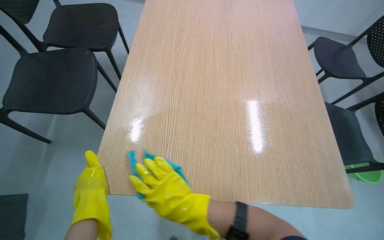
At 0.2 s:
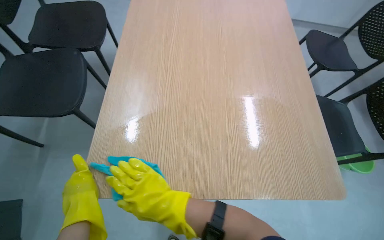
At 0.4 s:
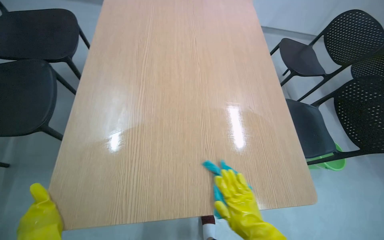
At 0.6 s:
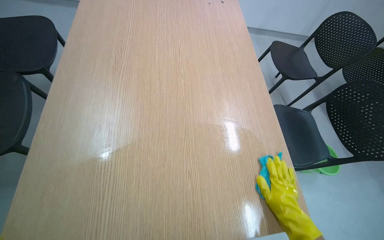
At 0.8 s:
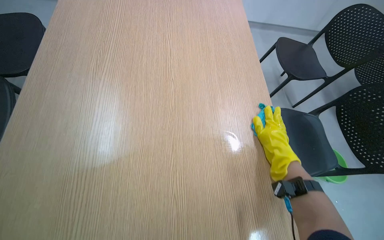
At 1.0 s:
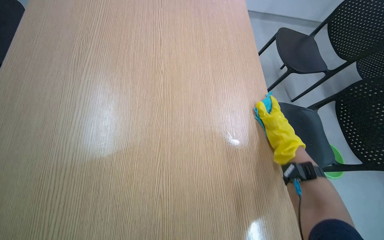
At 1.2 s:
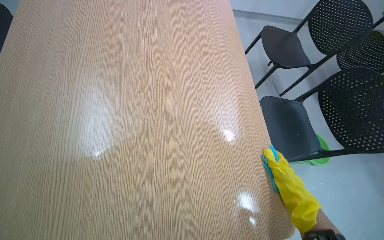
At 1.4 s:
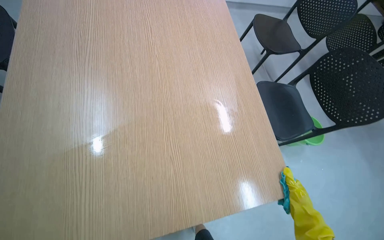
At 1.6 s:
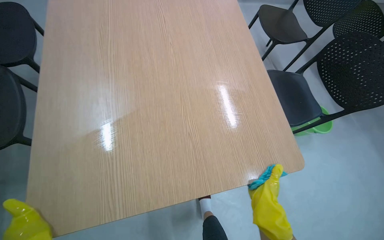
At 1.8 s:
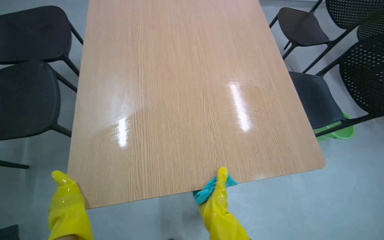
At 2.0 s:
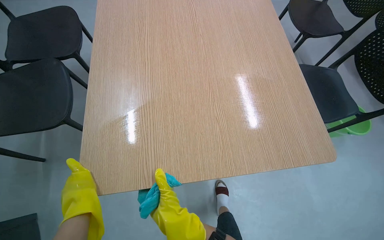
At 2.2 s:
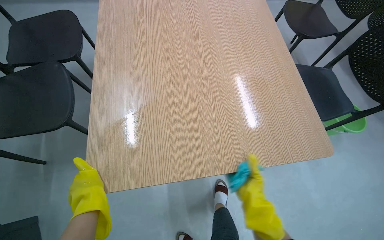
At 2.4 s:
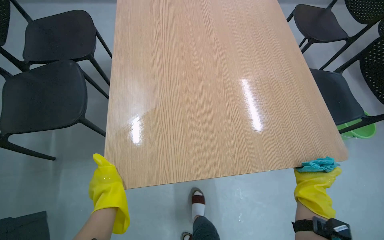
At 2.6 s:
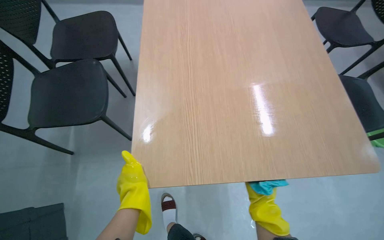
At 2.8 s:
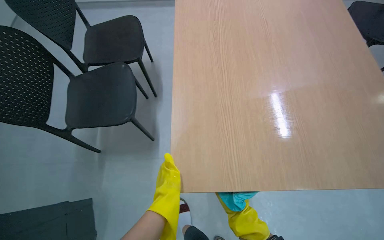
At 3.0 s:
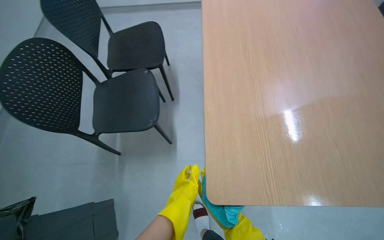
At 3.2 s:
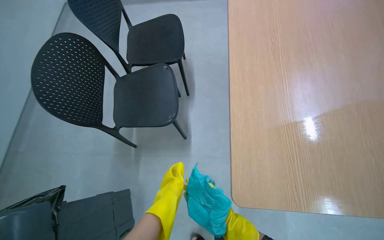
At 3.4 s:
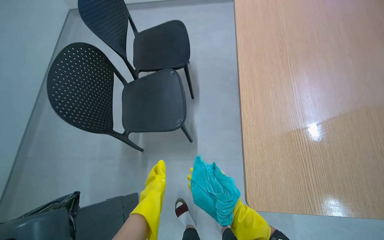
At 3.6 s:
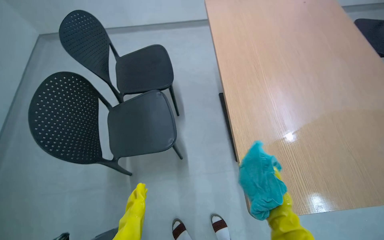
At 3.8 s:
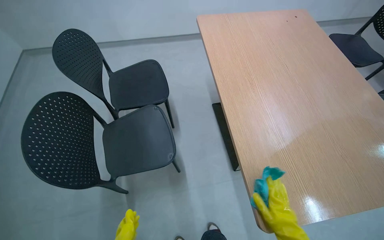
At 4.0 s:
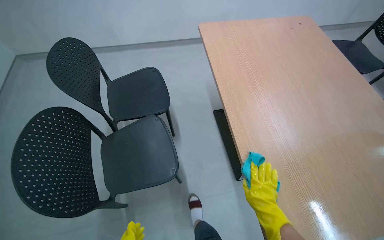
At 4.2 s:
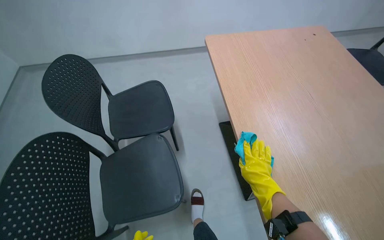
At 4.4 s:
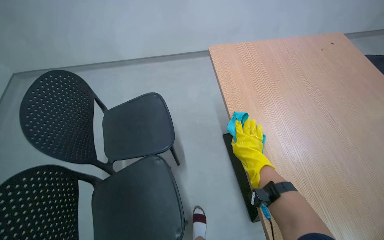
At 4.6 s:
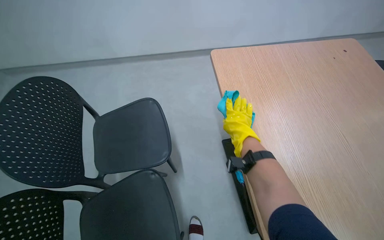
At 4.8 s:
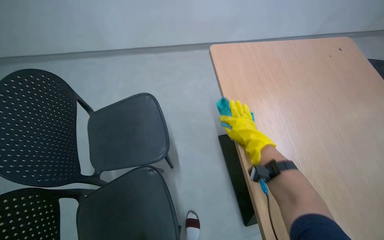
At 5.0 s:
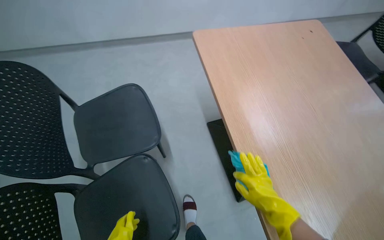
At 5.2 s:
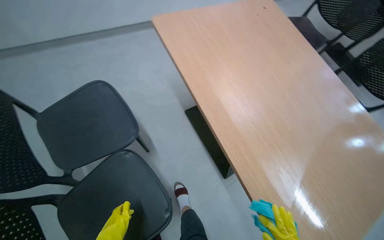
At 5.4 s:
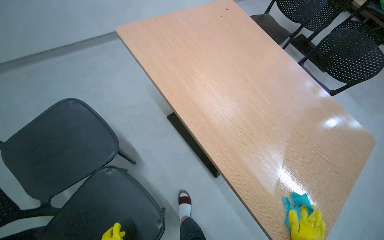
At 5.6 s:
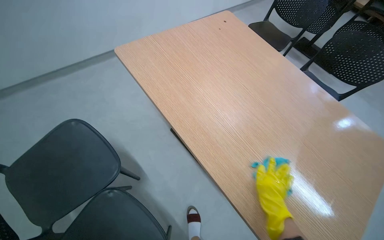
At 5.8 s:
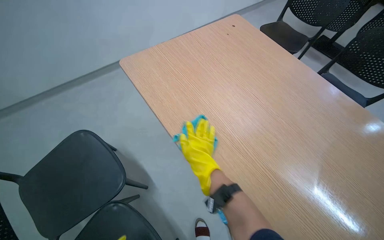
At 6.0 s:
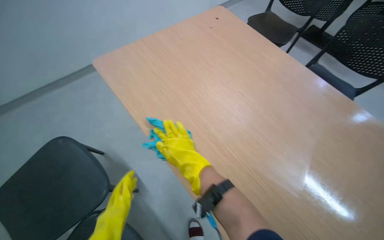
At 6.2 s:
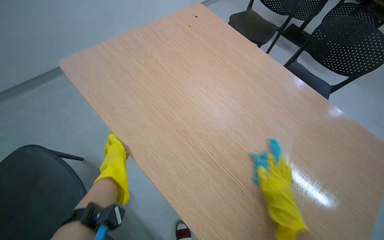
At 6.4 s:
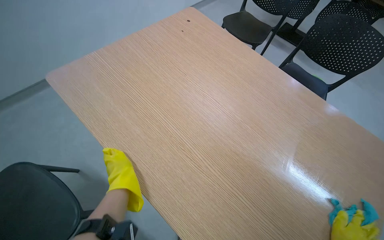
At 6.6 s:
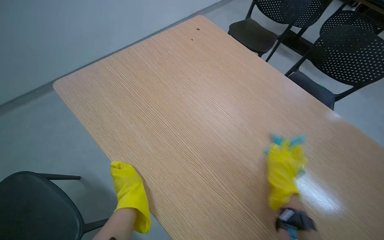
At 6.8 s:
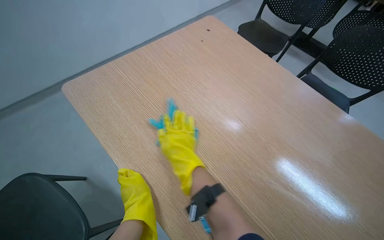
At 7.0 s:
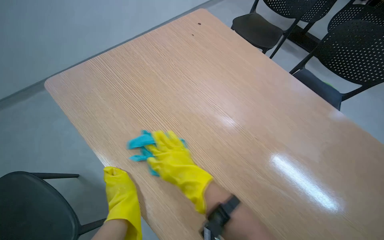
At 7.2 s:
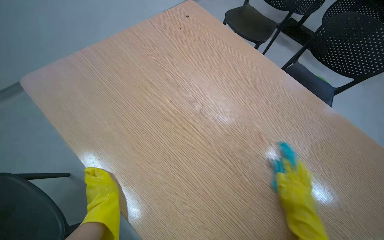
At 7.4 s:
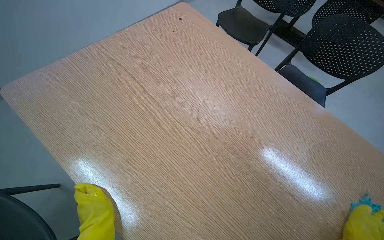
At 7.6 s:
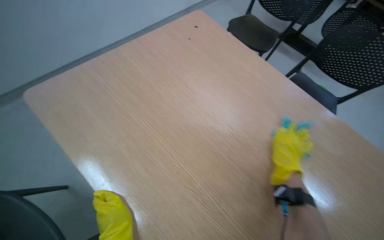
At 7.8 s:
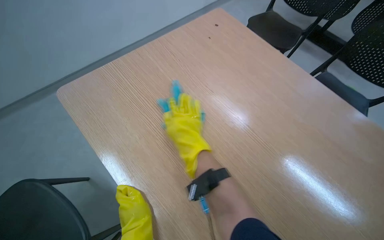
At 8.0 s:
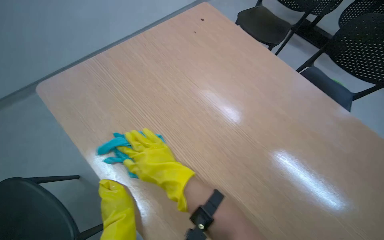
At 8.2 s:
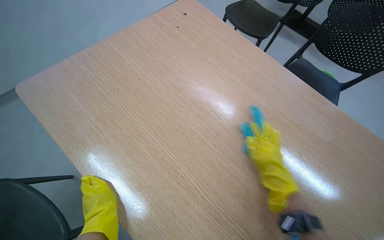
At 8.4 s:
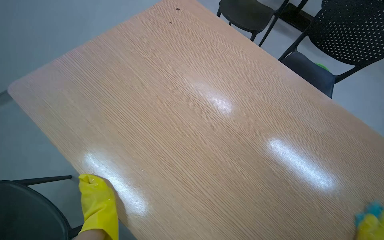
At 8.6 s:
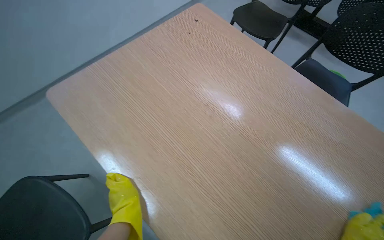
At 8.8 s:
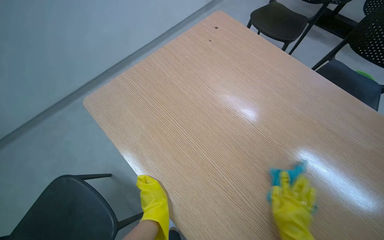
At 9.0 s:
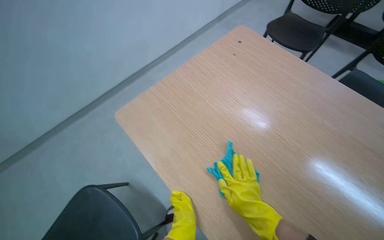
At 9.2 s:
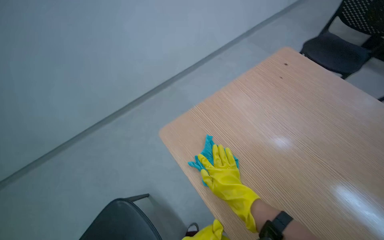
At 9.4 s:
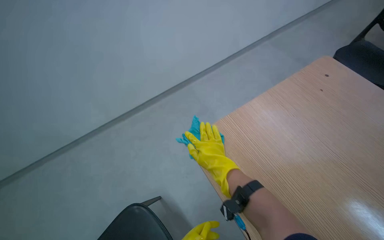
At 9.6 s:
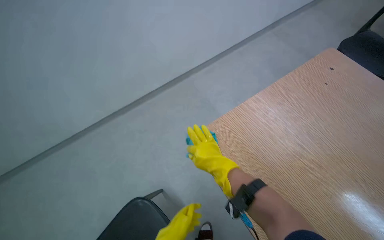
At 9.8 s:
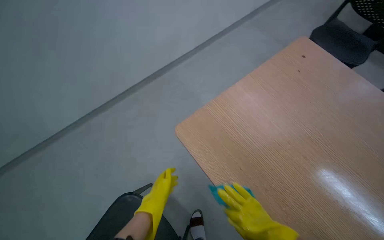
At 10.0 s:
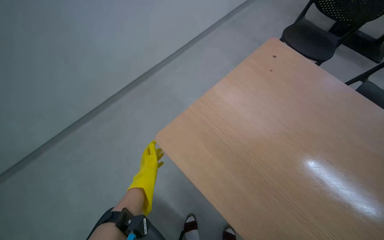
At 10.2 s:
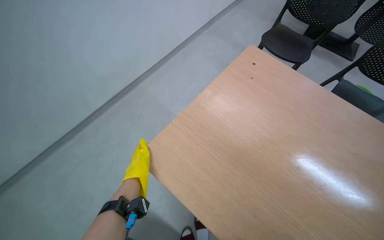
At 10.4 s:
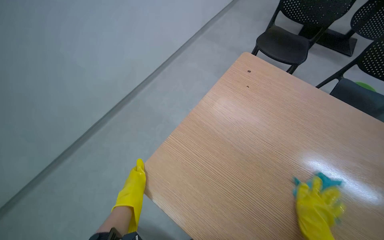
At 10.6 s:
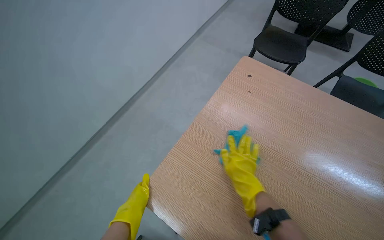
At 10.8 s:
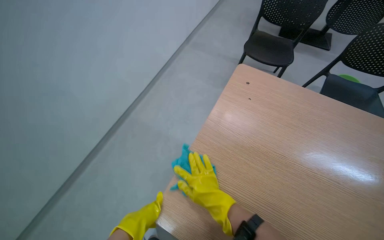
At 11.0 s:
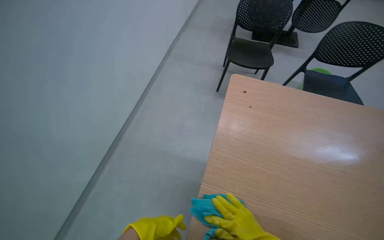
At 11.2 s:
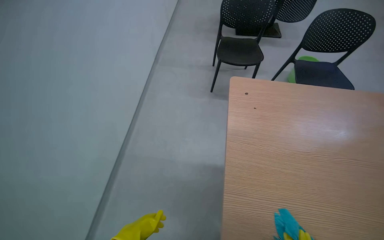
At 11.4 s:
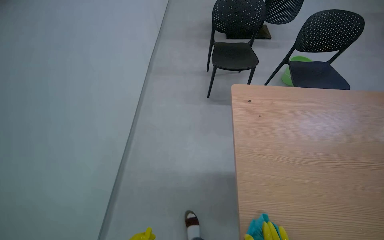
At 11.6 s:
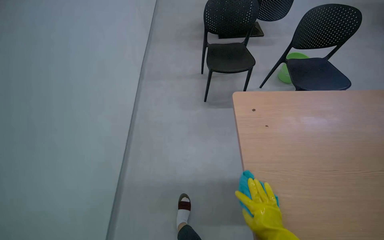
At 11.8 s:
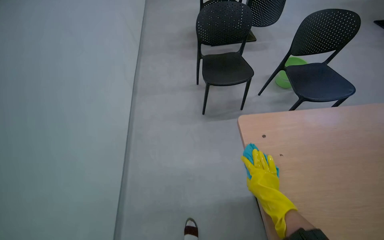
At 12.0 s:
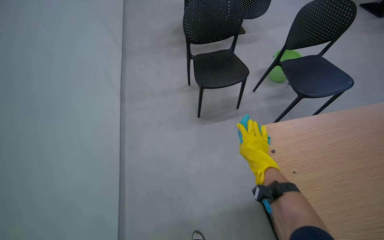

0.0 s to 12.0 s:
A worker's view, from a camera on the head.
Job: wiping surfaces.
The whole recording: Wiping wooden table. The worker wipes the surface of a wooden table with a blue cloth while wearing yellow gloves.
0.0 to 1.6 s: The right hand goes some 25 cm to the right.
1.6 to 3.0 s: The camera is aimed some 15 degrees further to the left.
3.0 to 4.4 s: The camera travels roughly 40 cm.
4.4 to 6.0 s: The head turns to the right by some 30 degrees.
6.0 to 7.6 s: The right hand moves left and right over about 15 cm, changing direction 3 times.
10.4 to 12.0 s: The wearer moves roughly 60 cm. The wearer's head swings about 50 degrees to the right.

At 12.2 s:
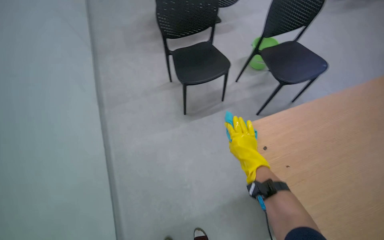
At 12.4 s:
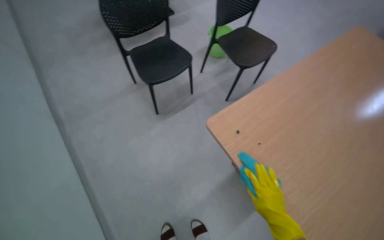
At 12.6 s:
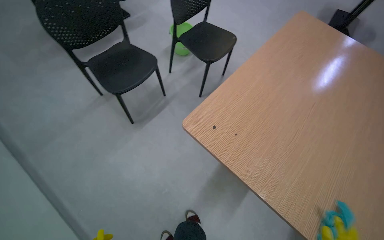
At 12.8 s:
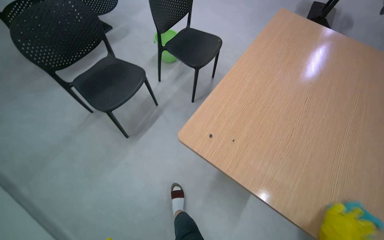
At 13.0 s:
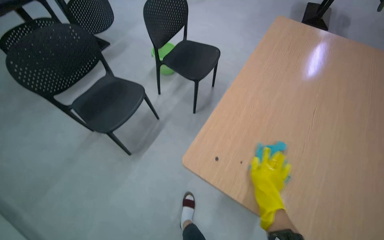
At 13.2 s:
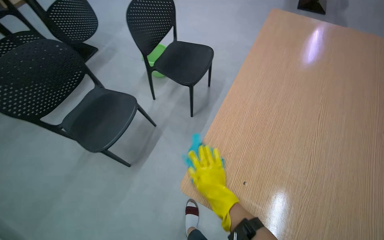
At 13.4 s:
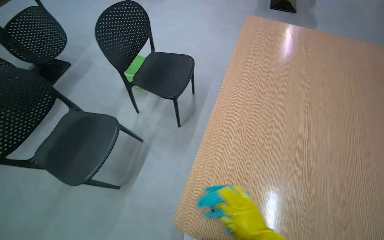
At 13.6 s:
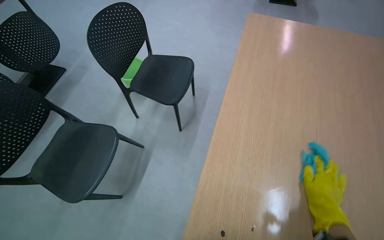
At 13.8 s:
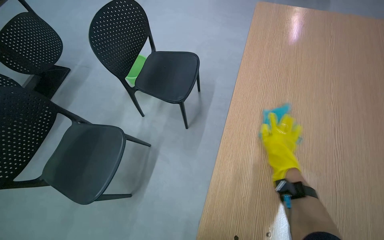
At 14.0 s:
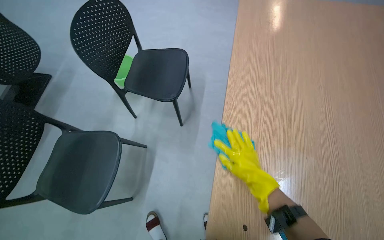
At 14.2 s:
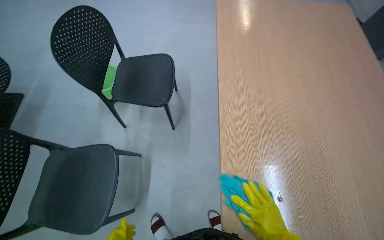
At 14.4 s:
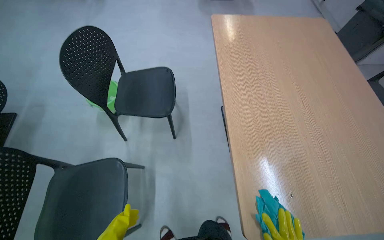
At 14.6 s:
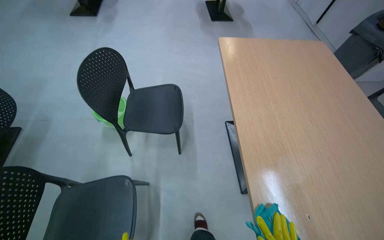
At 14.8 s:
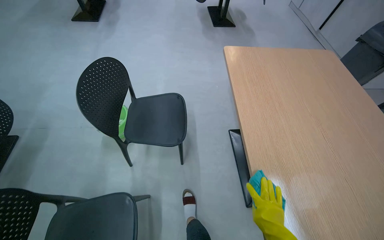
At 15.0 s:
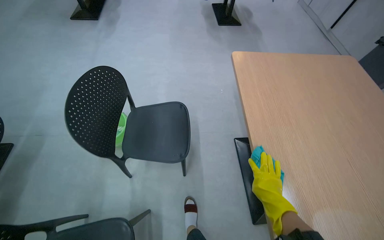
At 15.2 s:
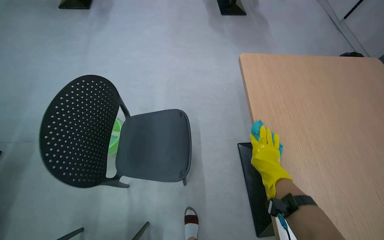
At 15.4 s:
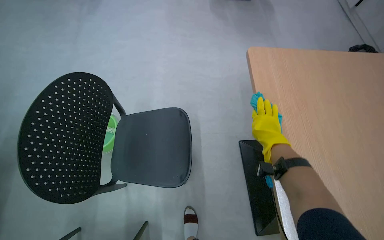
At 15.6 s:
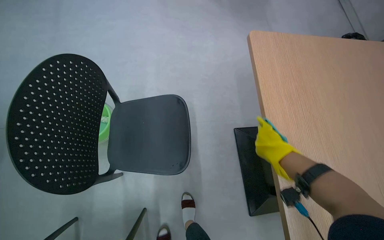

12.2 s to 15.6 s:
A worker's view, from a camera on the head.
Job: wiping surfaces.
The whole recording: Wiping wooden table. The worker wipes the surface of a wooden table with a blue cloth while wearing yellow gloves.
12.2 to 13.8 s: The camera is carried roughly 50 cm. The wearer looks roughly 55 degrees further to the right.
13.8 to 15.6 s: The wearer moves some 50 cm. The head rotates approximately 25 degrees to the right.

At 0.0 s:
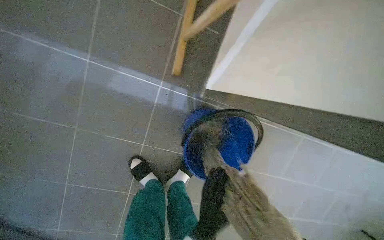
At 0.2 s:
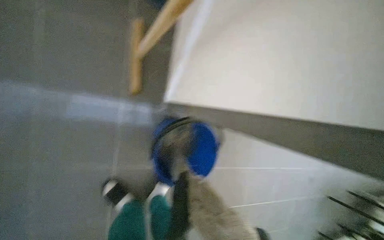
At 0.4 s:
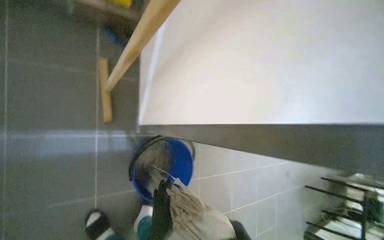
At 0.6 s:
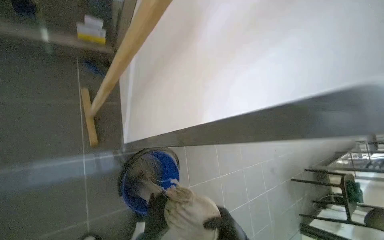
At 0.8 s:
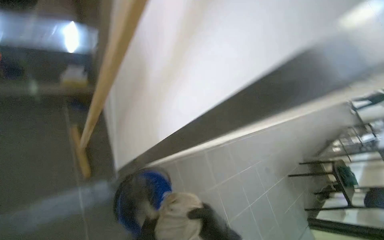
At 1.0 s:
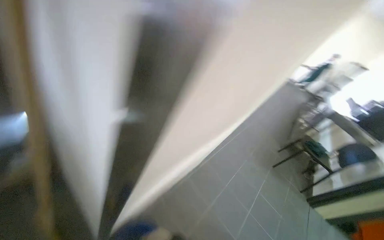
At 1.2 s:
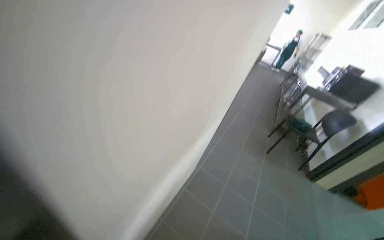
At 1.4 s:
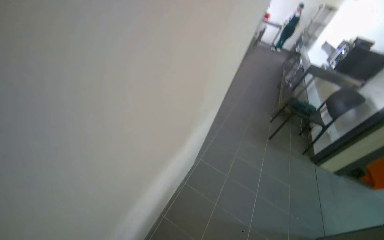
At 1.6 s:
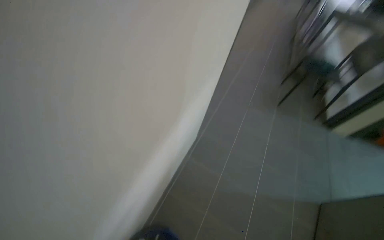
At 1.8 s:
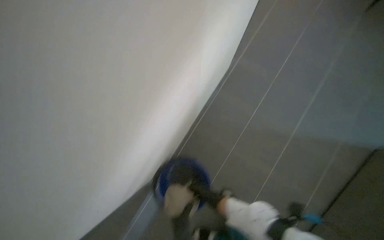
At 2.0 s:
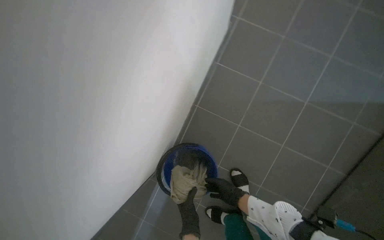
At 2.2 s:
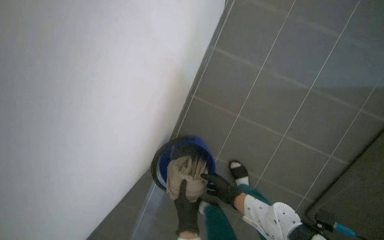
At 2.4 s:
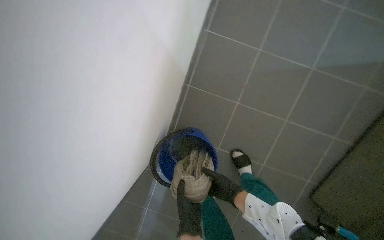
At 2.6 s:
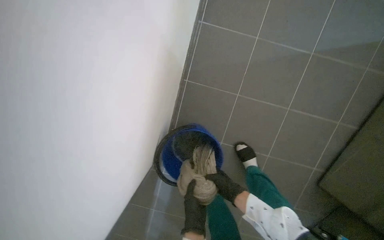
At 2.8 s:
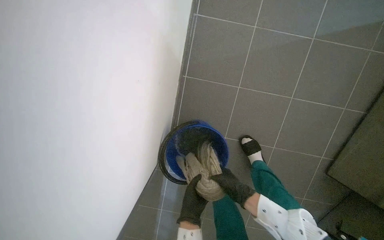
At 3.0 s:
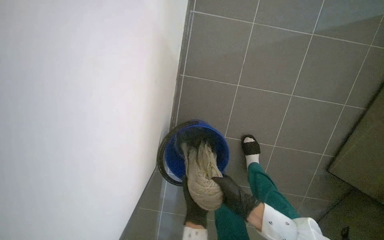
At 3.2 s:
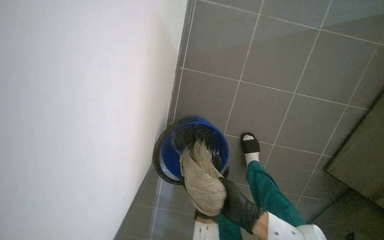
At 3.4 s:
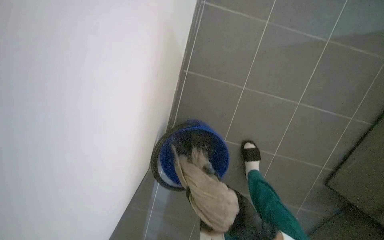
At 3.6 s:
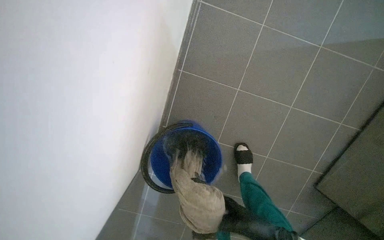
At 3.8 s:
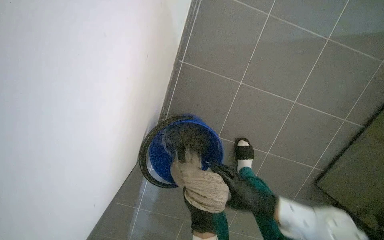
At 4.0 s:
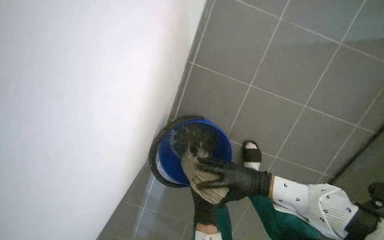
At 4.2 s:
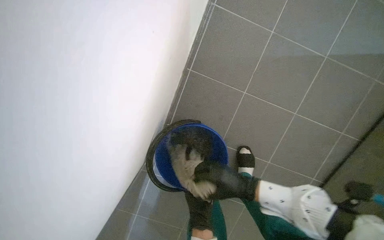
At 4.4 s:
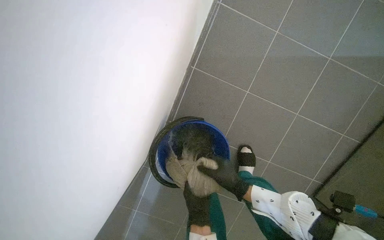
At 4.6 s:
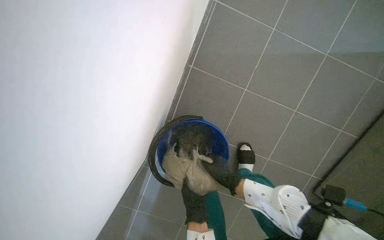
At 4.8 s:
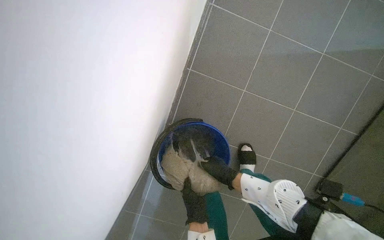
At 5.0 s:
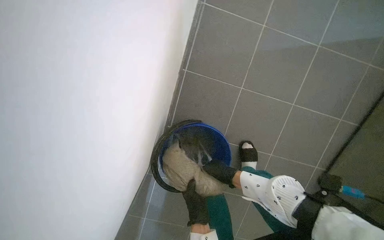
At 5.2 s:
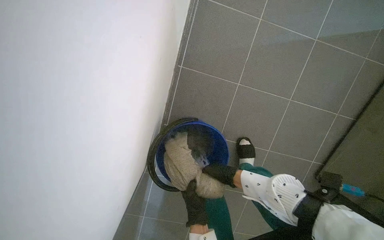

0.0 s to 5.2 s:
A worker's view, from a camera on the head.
Job: preparing cleaning supplies.
The whole recording: Wringing cleaning cloth. The worker wrings a cleaning cloth over a blue bucket.
0.0 to 1.8 s: The head travels about 60 cm. The wearer's head swings about 90 degrees to the right. The wearer looks about 15 degrees further upward.
1.8 to 3.4 s: The camera pitches downward, by some 20 degrees.
3.4 to 5.2 s: The right hand goes some 20 cm farther from the camera and up the picture.
